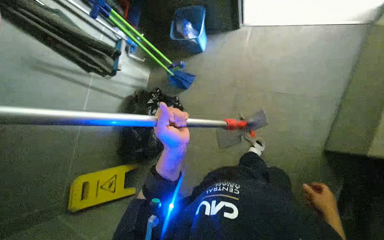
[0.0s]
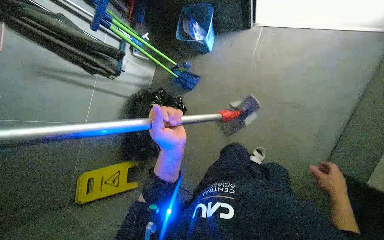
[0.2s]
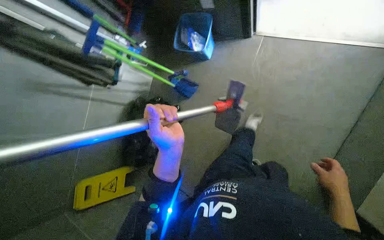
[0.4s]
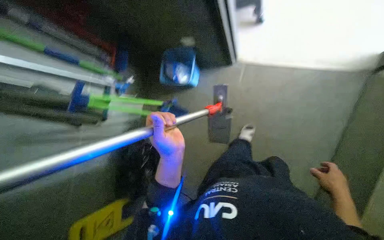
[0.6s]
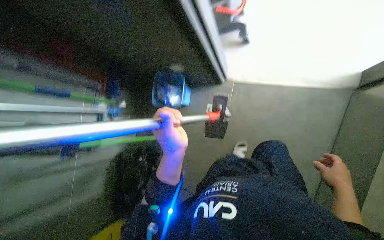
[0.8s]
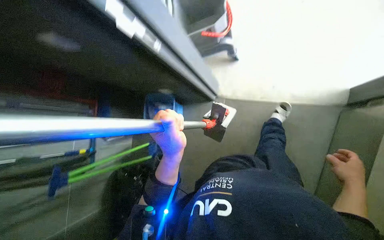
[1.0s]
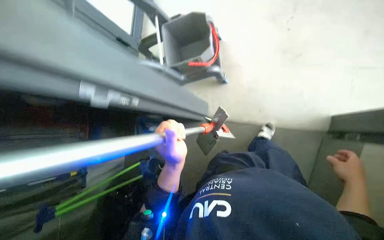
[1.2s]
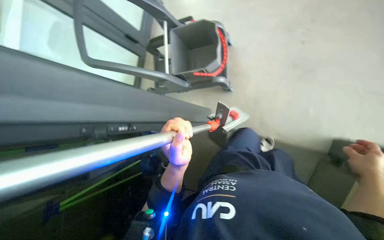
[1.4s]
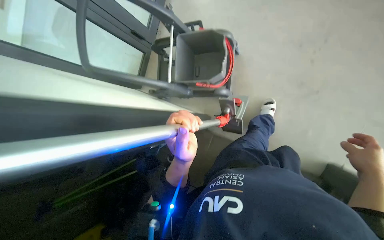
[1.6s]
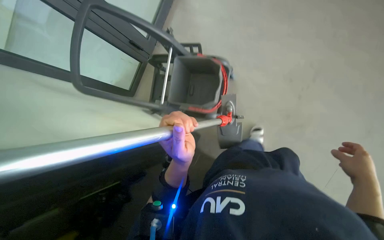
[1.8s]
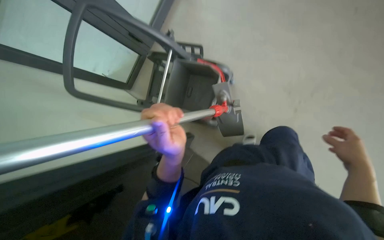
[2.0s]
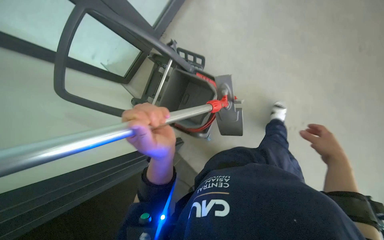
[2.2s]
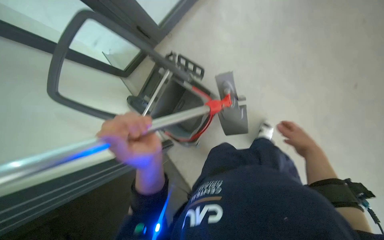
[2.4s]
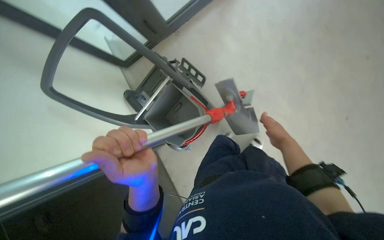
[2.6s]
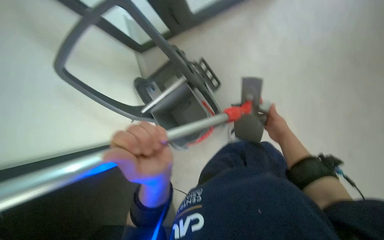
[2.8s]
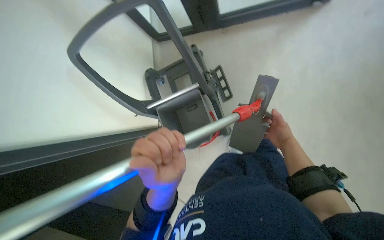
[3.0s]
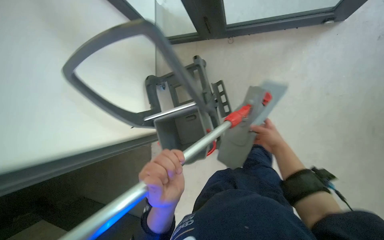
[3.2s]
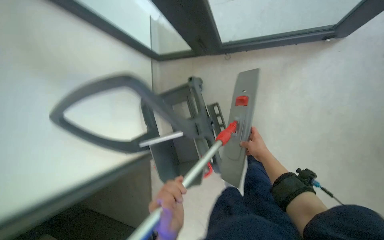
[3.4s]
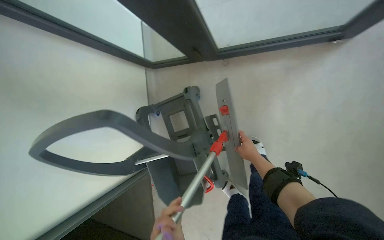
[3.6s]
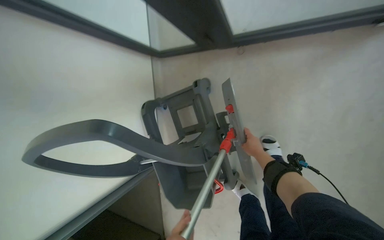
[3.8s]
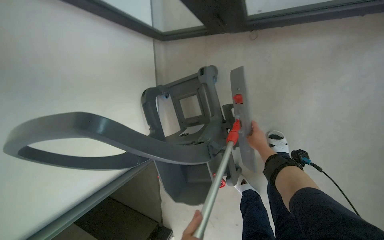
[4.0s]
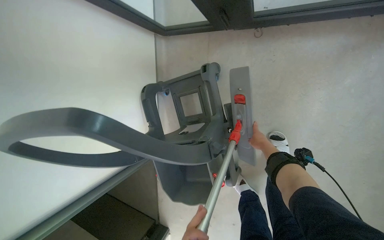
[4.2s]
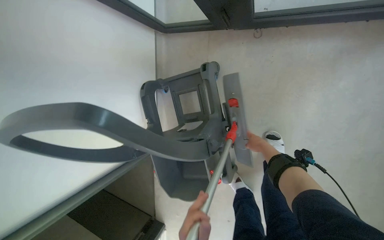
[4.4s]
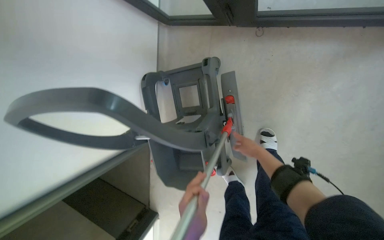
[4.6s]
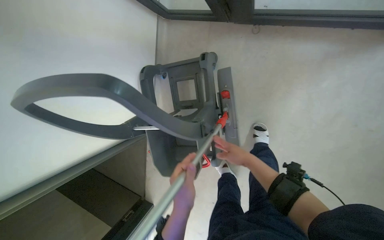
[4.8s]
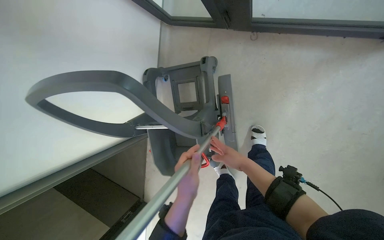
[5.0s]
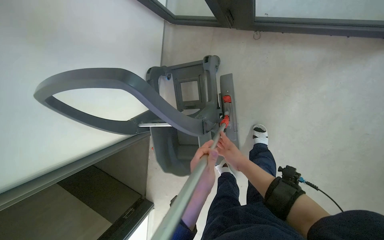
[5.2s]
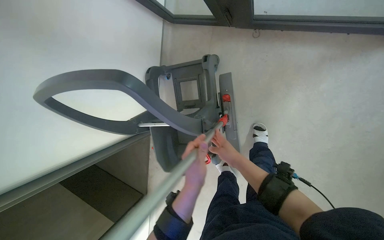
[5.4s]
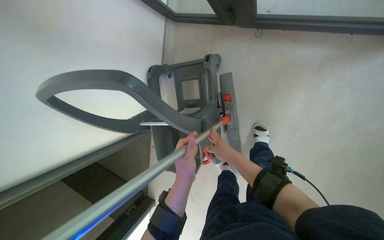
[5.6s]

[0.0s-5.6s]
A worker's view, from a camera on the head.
Job: preparing cleaning supplies.
The whole recording: Assembling and preparing cleaning equipment. The worker assembles the mop and prepares other cleaning equipment.
0.0s to 1.4s: The view tips upward by approximately 25 degrees. The right hand travels up the picture and nearer to the camera by approximately 40 cm.
1.4s to 2.8s: The camera travels approximately 70 cm. The camera pitches downward, by about 15 degrees. Everything in view rotates approximately 50 degrees clockwise.
2.8s to 4.2s: The camera travels roughly 50 cm.
4.2s to 5.6s: The right hand shifts some 25 cm nearer to the camera and to the left.

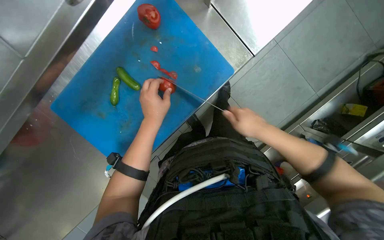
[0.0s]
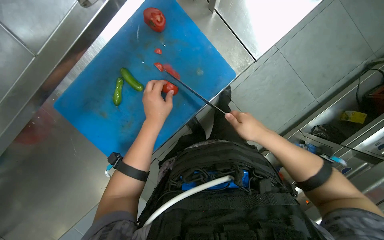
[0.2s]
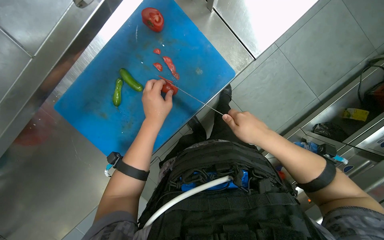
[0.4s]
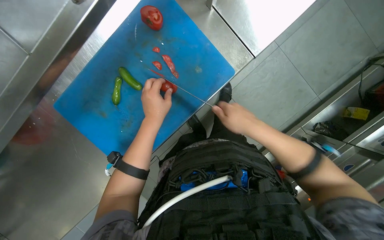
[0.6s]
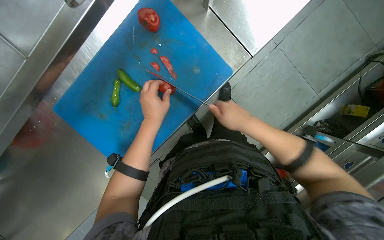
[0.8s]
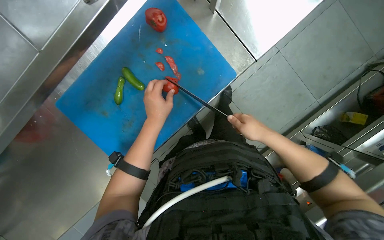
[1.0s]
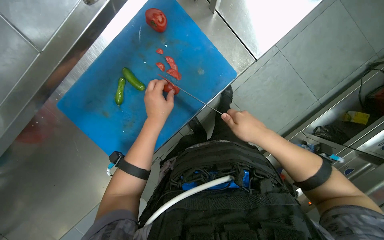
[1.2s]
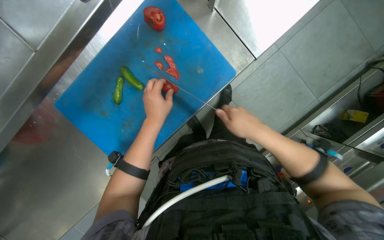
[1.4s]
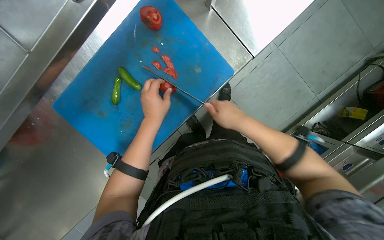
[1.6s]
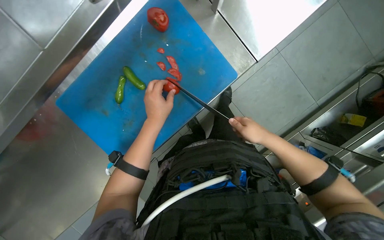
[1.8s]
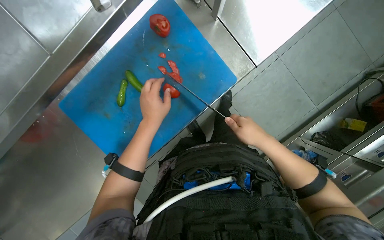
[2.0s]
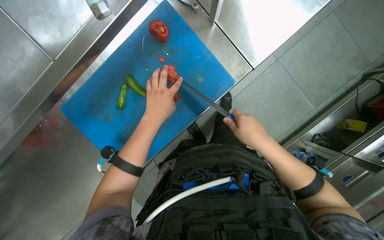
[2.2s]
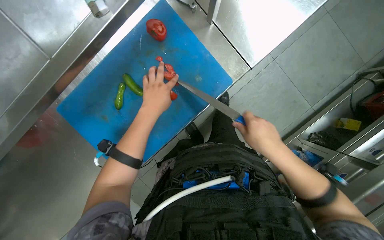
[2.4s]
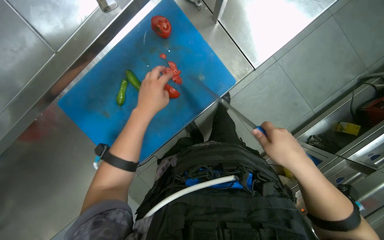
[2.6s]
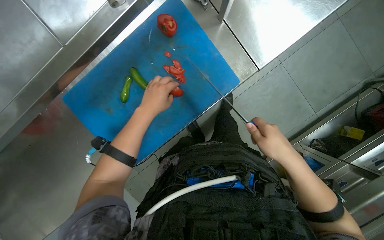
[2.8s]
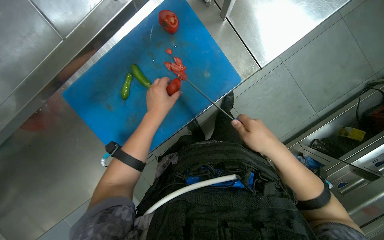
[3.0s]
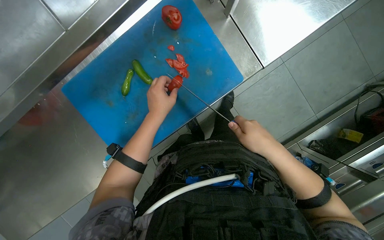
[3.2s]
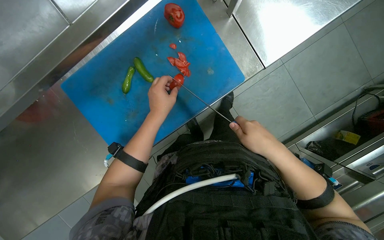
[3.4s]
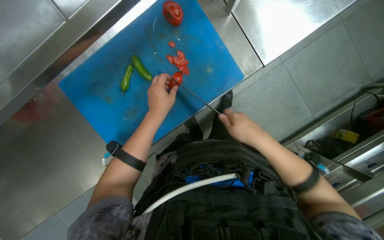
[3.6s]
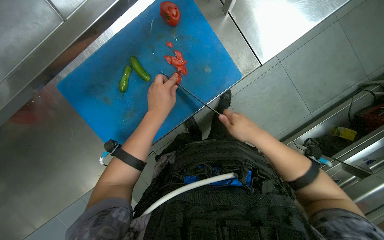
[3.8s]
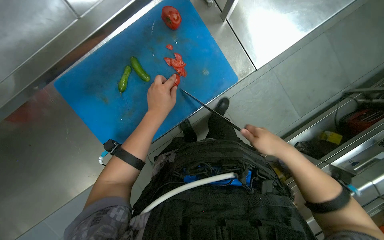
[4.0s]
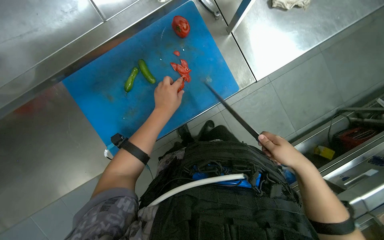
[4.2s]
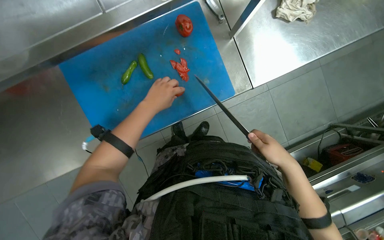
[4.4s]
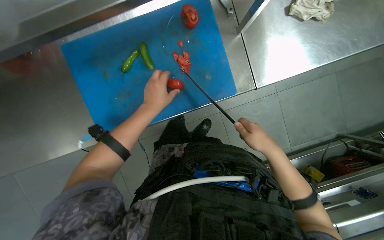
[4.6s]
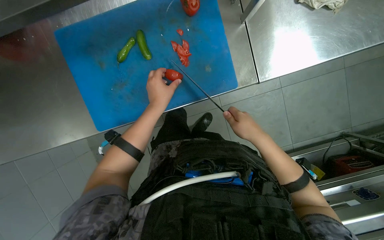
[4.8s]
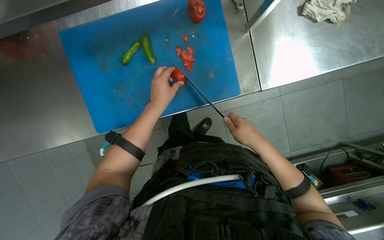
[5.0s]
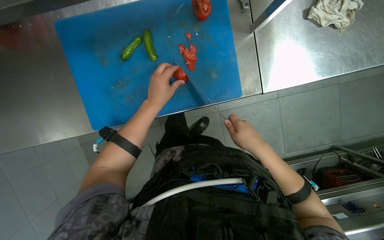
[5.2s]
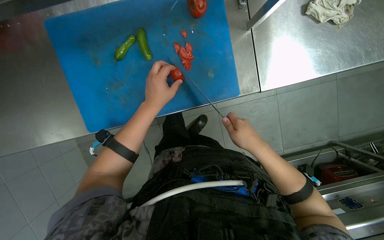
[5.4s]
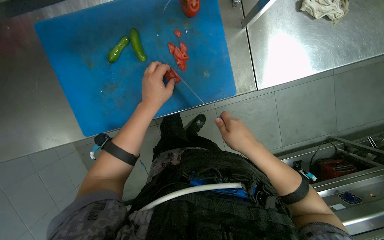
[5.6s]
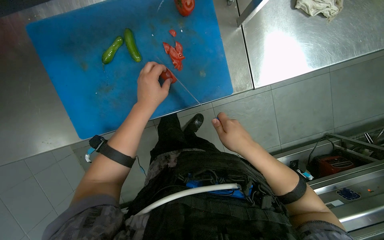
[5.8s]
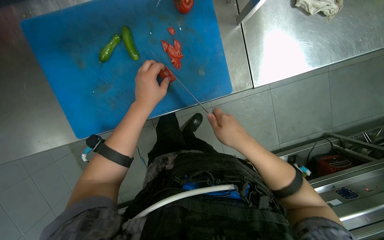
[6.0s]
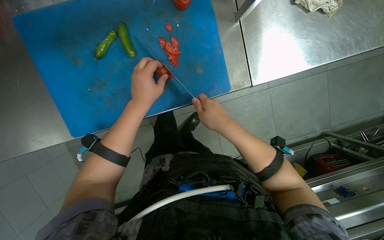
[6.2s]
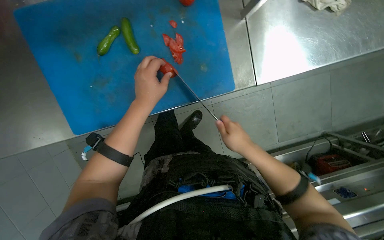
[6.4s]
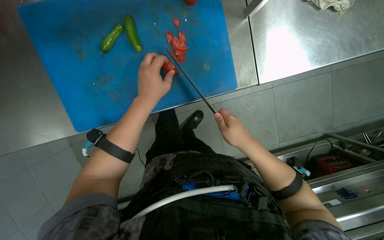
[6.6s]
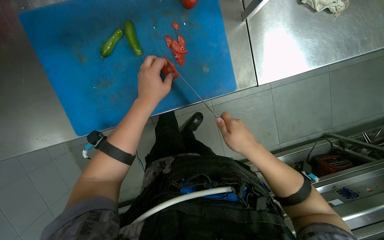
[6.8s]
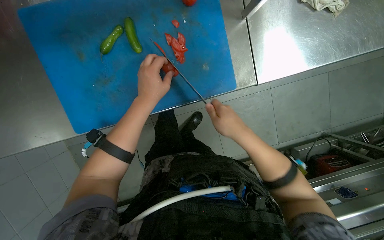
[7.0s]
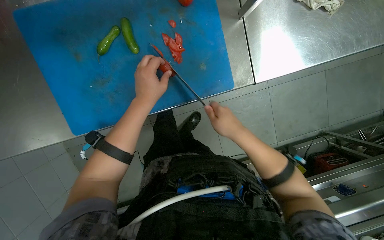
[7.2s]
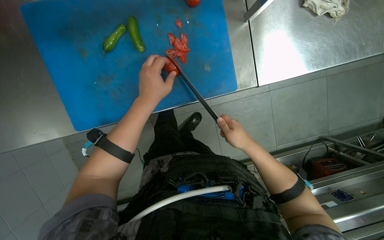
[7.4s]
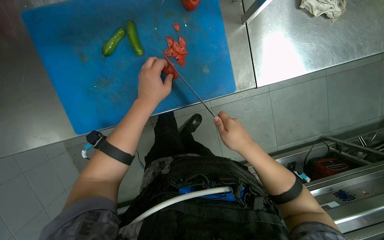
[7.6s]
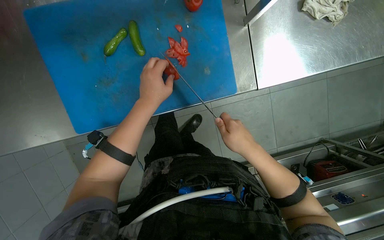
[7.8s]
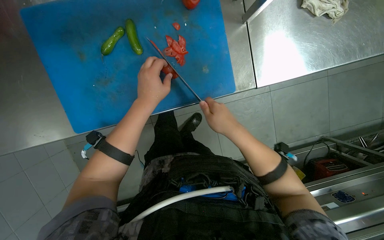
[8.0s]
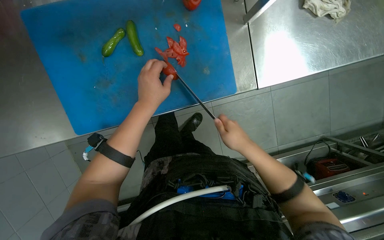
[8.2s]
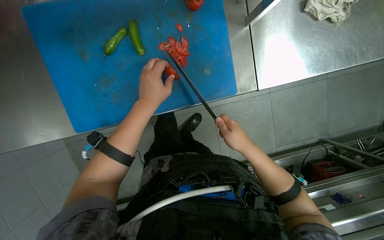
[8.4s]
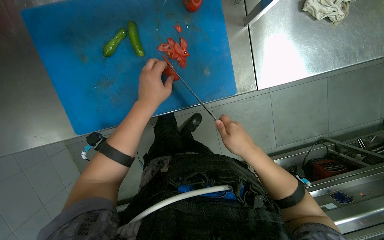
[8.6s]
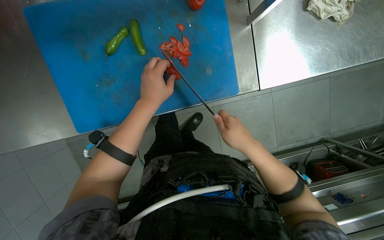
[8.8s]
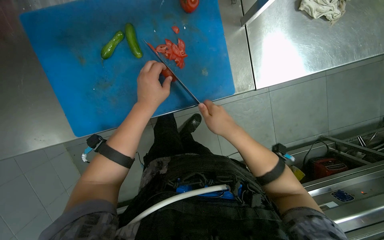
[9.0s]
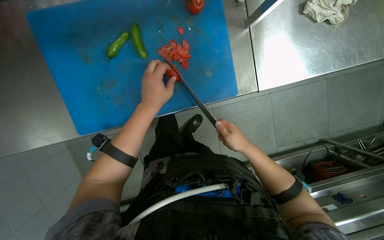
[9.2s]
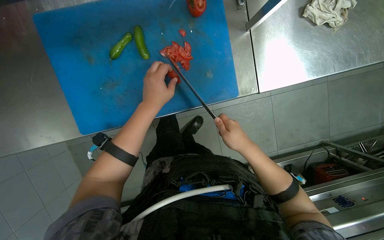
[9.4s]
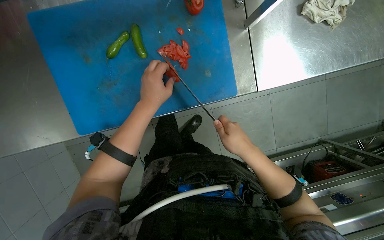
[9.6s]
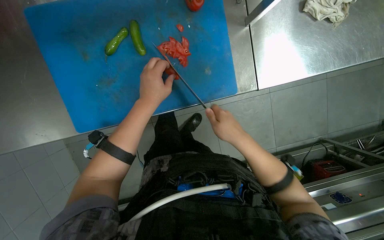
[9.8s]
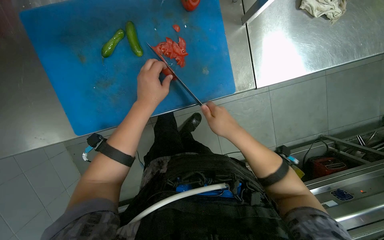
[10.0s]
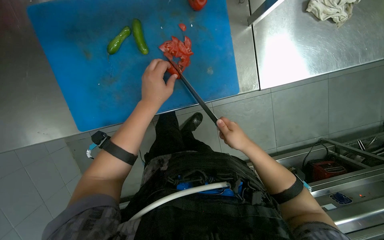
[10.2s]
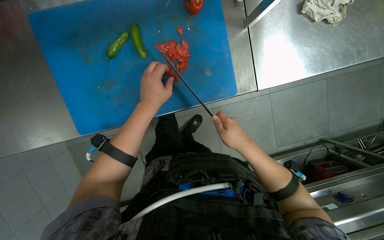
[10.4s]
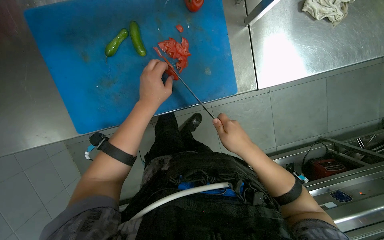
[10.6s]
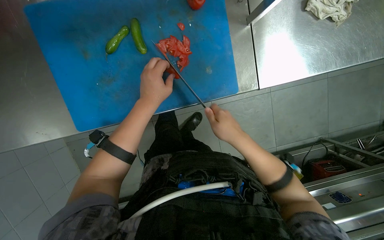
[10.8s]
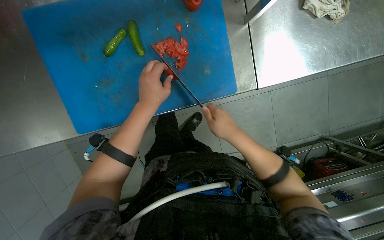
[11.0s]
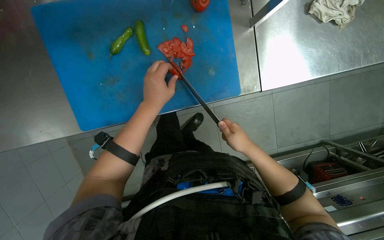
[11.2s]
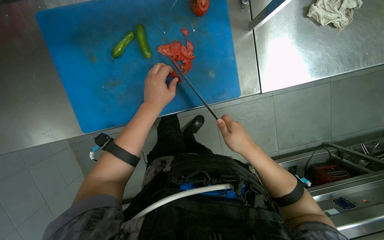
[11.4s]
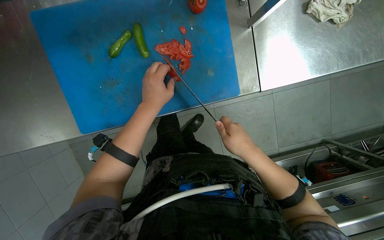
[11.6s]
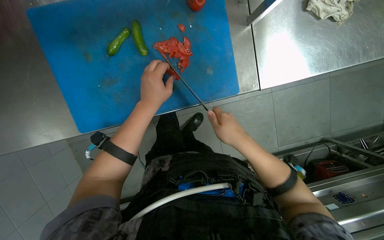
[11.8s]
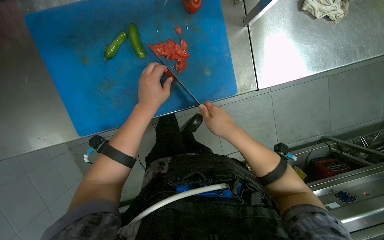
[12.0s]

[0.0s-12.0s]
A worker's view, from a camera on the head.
Job: preparing food.
The whole recording: Slicing tomatoes on cutting board. The worker slices tomatoes on a blue cutting board.
3.0s to 4.4s: The right hand is displaced to the right by some 10 cm.
4.4s to 6.0s: The right hand goes roughly 10 cm up the picture.
6.0s to 12.0s: The hands work in one place, with small movements.

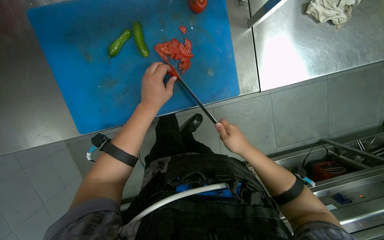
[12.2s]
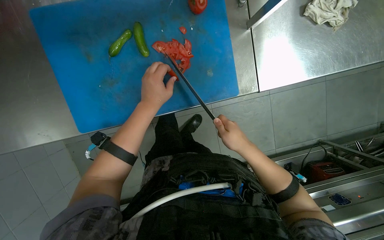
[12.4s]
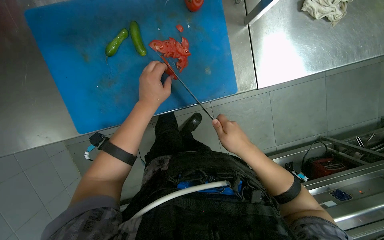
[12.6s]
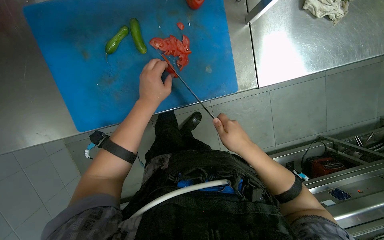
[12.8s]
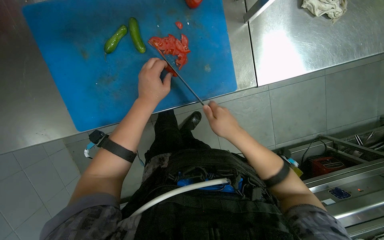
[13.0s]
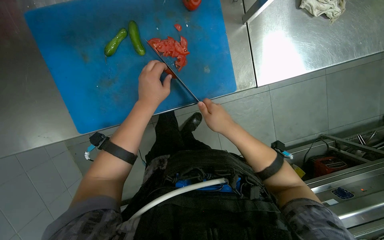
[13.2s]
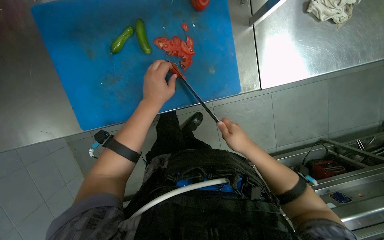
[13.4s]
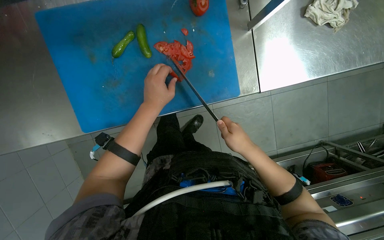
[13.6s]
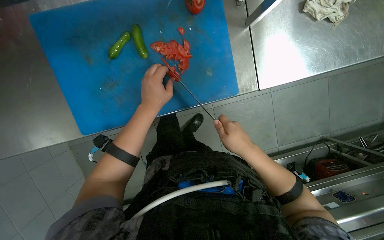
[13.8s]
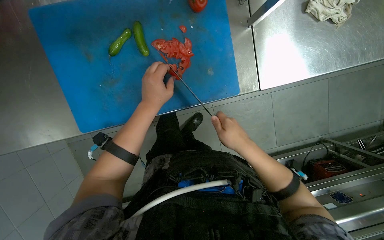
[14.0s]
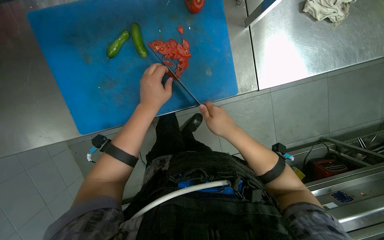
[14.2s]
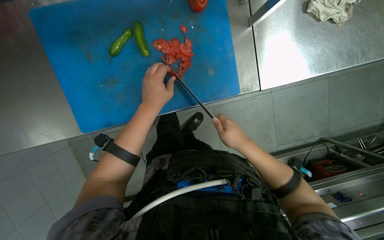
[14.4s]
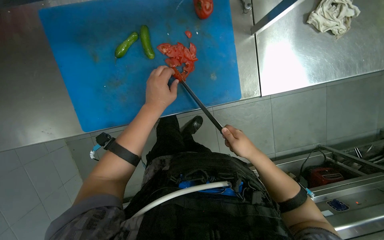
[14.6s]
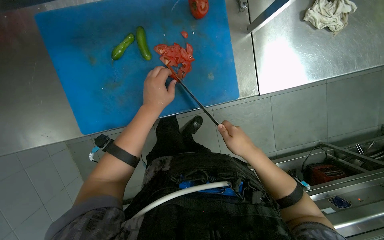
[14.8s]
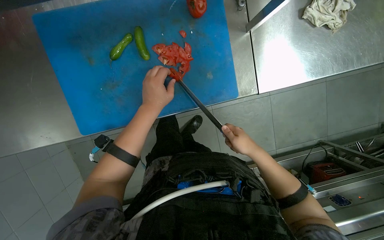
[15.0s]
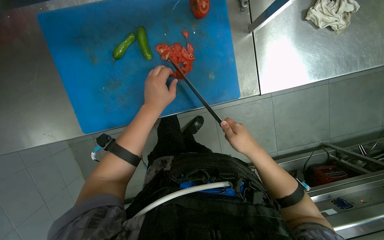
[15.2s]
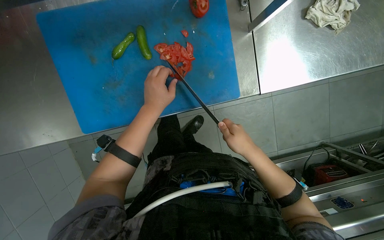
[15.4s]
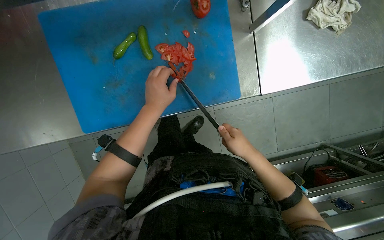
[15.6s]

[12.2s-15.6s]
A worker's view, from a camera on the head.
Job: preparing food.
The whole recording: Slicing tomatoes on cutting board. The worker slices tomatoes on a blue cutting board.
12.2s to 15.6s: The hands are busy where they are.
